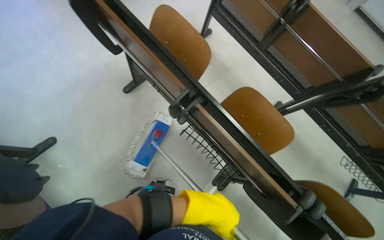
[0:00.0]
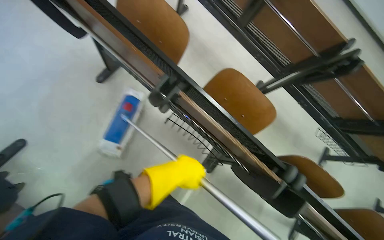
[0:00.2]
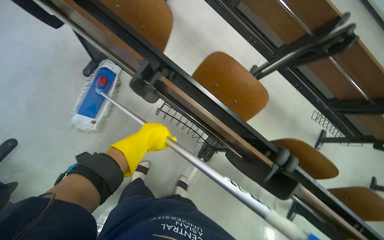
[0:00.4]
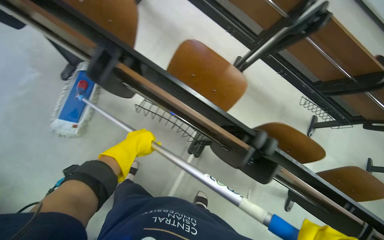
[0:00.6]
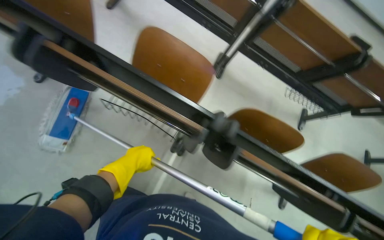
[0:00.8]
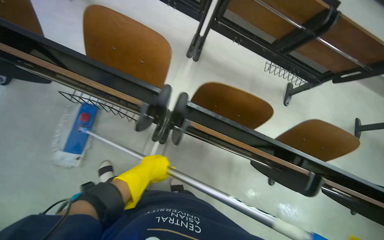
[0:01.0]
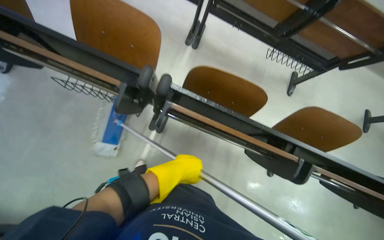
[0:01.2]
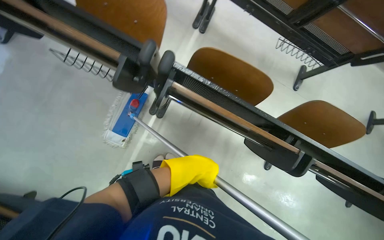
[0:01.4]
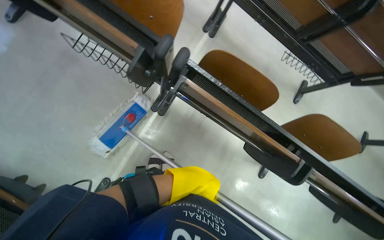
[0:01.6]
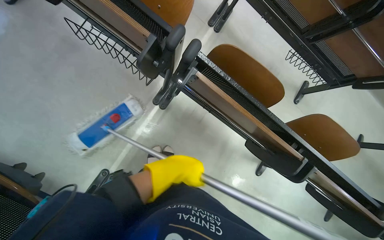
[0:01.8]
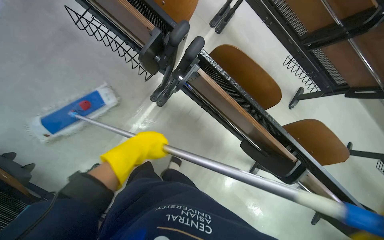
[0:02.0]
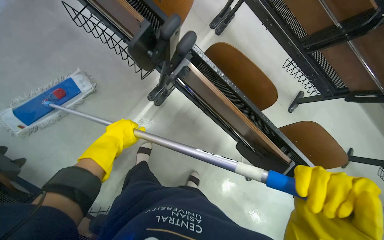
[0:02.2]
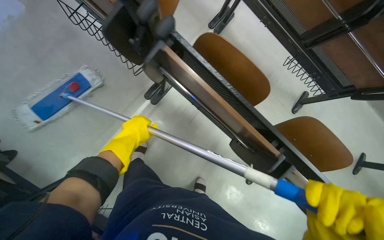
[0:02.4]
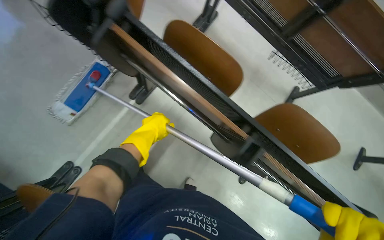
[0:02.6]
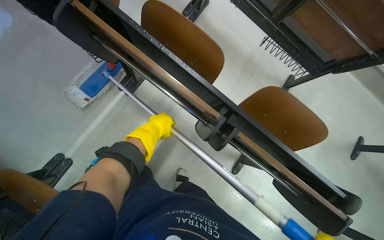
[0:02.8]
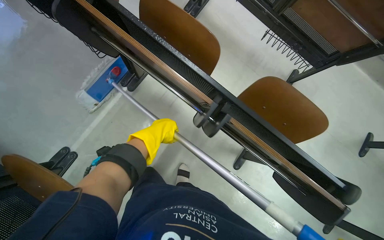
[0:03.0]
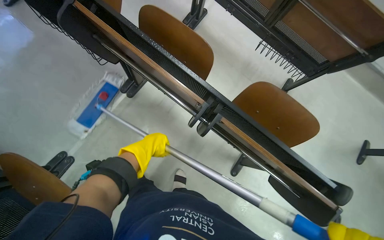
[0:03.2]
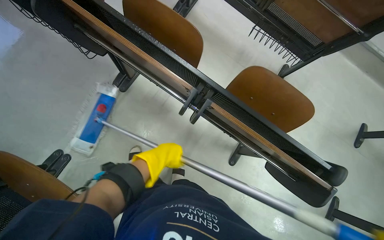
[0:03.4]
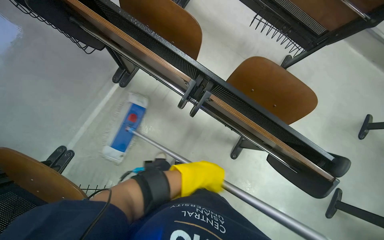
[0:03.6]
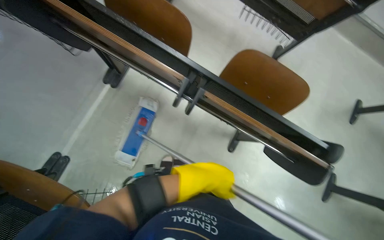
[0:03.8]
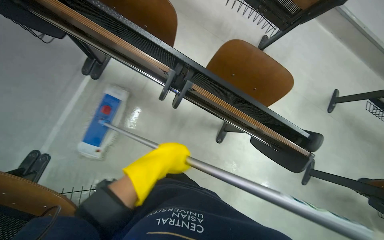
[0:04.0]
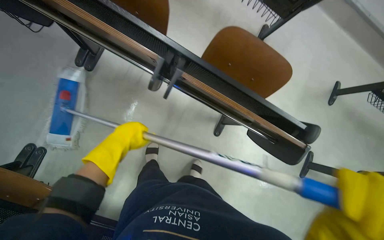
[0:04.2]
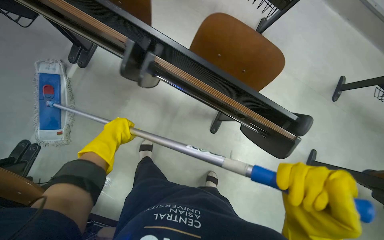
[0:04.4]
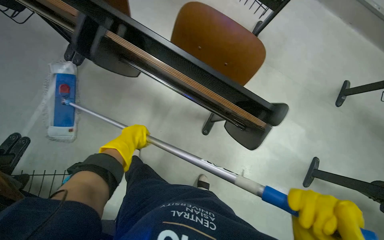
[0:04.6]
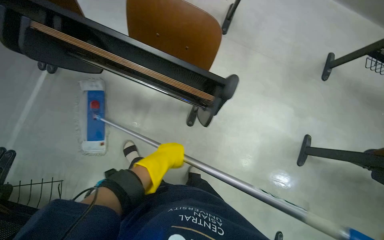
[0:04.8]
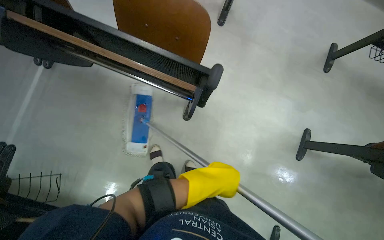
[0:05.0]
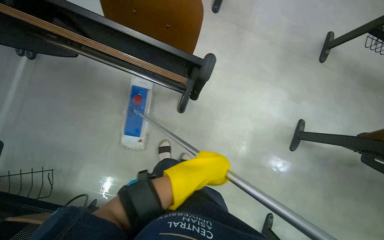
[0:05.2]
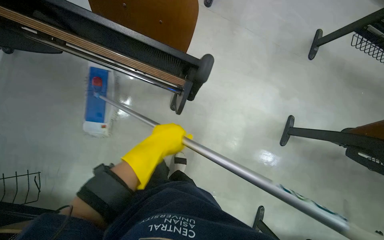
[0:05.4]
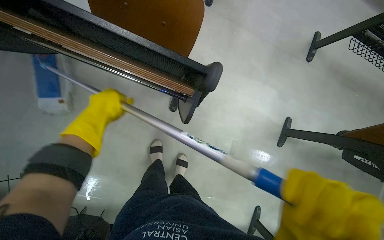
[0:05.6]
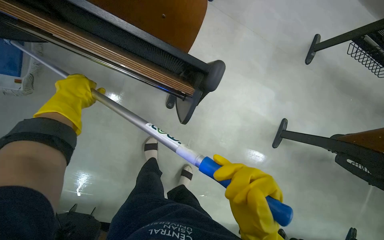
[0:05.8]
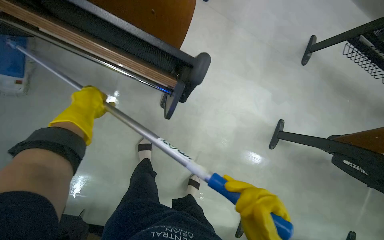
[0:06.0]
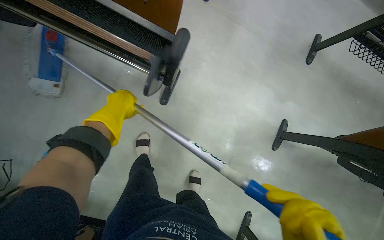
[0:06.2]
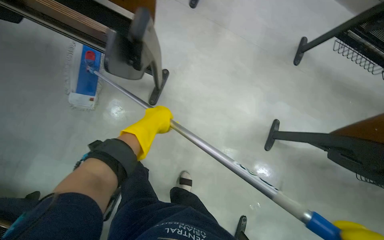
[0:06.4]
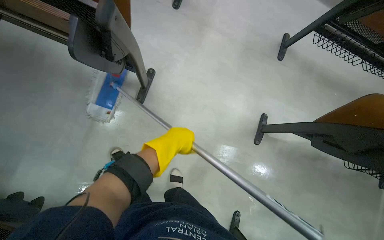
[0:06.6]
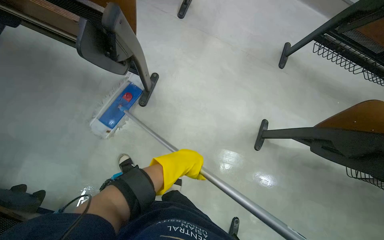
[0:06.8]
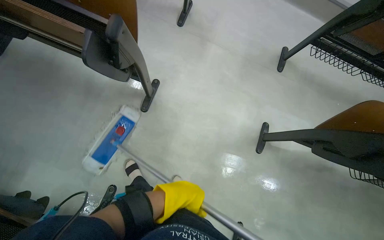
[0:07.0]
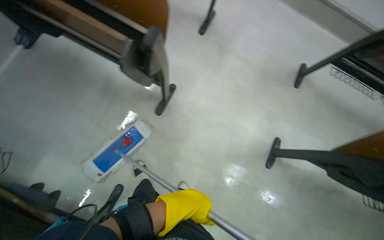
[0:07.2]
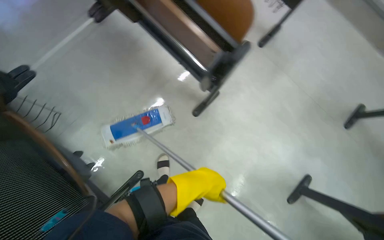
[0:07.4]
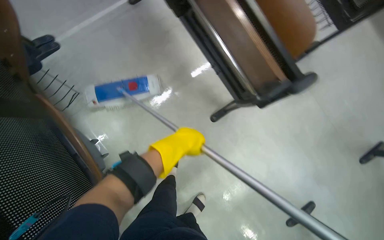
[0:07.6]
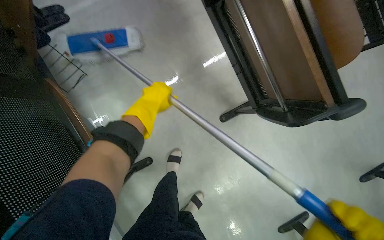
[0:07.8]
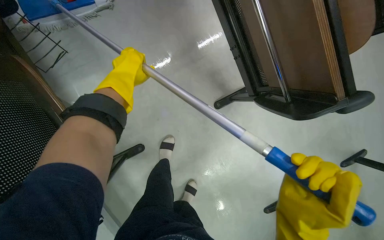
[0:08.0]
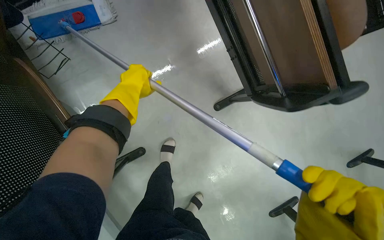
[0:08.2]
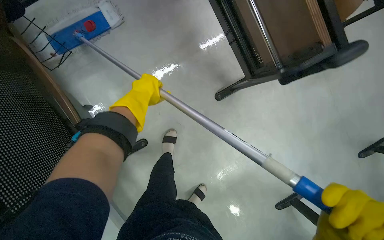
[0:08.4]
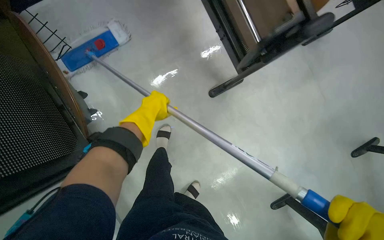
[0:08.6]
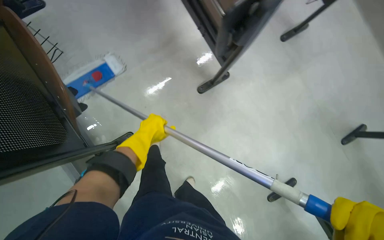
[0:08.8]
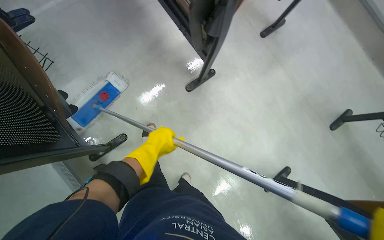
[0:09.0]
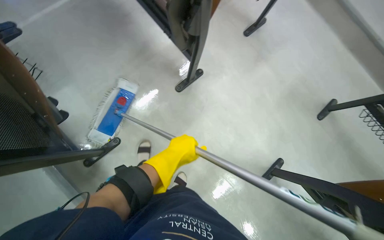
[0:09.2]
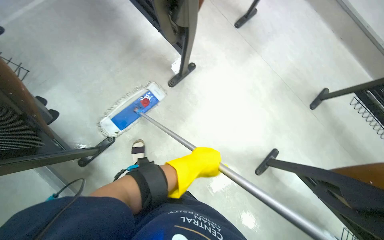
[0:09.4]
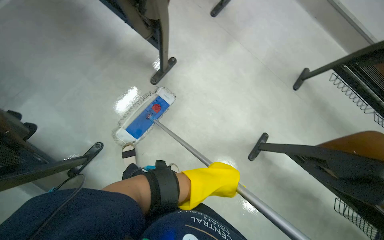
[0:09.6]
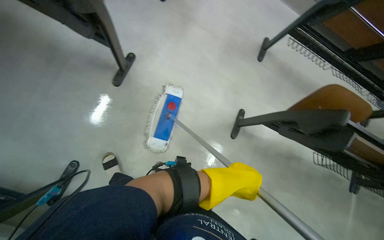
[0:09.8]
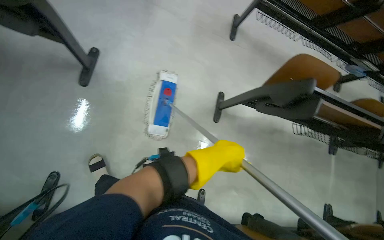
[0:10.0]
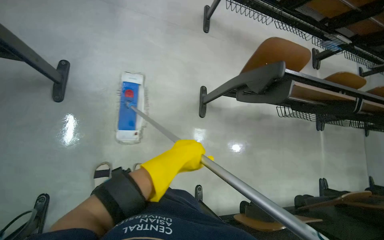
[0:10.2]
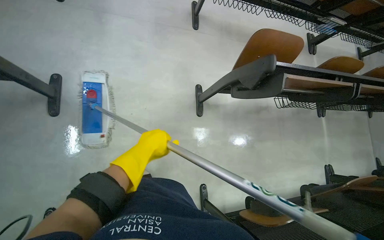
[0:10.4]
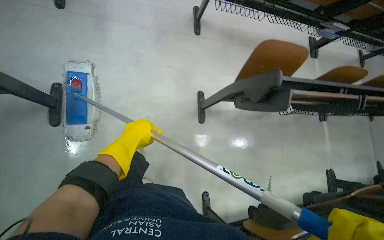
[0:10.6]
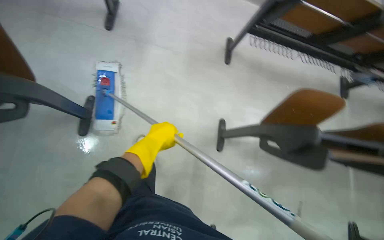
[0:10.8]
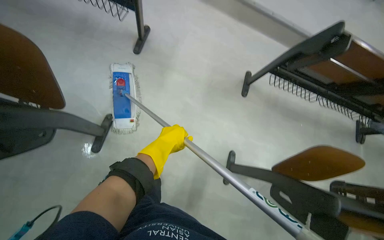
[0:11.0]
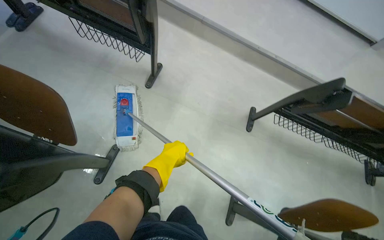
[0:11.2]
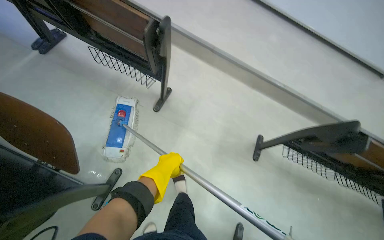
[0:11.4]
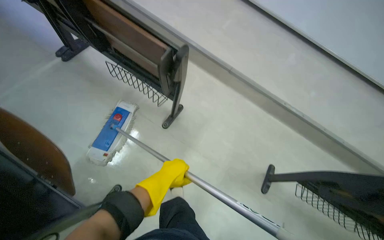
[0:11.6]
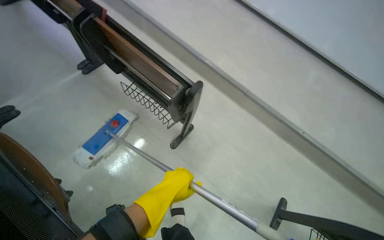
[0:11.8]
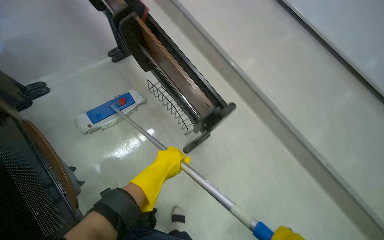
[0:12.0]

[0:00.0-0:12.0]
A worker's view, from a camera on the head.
Job: mopping floor.
The whole recording: Mopping building floor. The worker prepares the mop and mops the floor in the building hallway.
0:00.0 to 0:01.6: The camera is carried some 60 cm. The camera pitches downward, by some 15 degrees.
0:01.6 to 0:03.0: The wearer moves roughly 40 cm.
0:04.4 to 0:06.0: The left hand travels to the right and back again, about 60 cm each way.
0:06.0 to 0:07.6: The wearer looks roughly 35 degrees further to the left.
0:07.6 to 0:09.0: The left hand reaches roughly 15 cm up the picture, then returns.
0:09.0 to 0:10.4: The head turns to the right by about 55 degrees.
0:10.4 to 0:12.0: The camera travels some 1 m. The head turns to the left by roughly 50 degrees. The view tilts about 25 degrees upward.

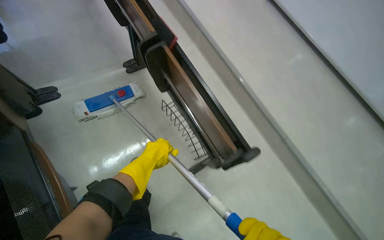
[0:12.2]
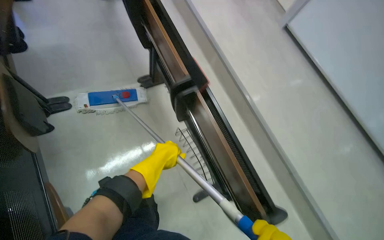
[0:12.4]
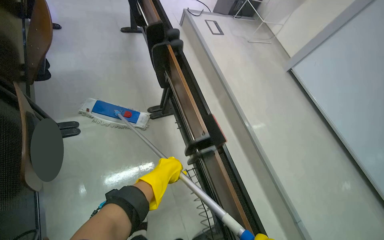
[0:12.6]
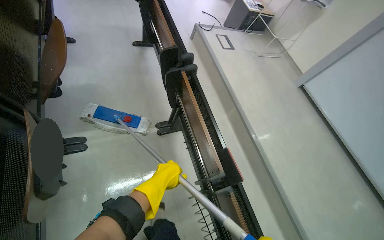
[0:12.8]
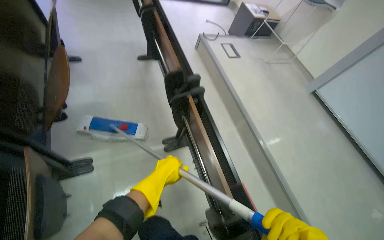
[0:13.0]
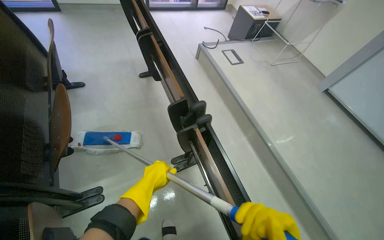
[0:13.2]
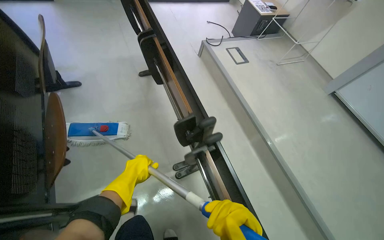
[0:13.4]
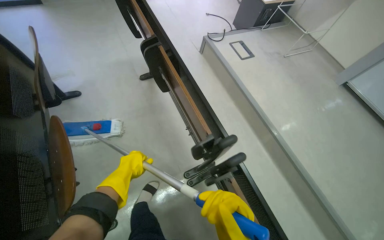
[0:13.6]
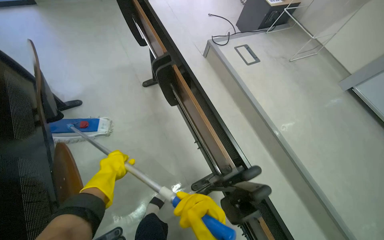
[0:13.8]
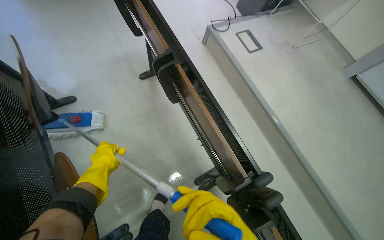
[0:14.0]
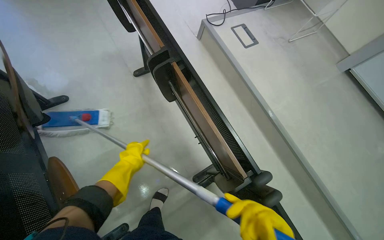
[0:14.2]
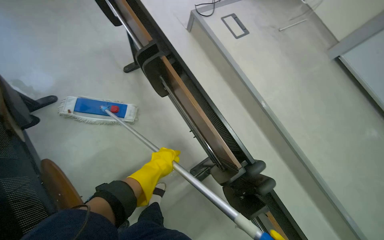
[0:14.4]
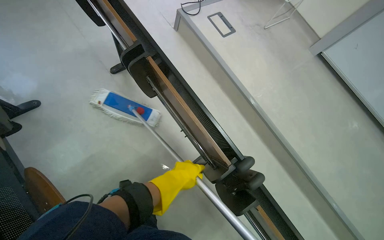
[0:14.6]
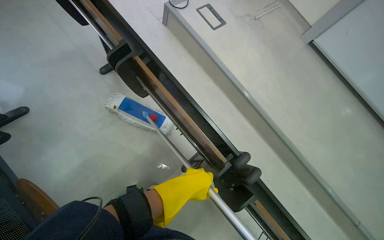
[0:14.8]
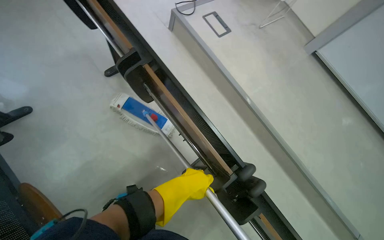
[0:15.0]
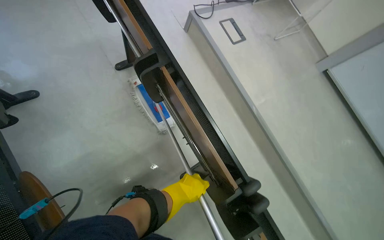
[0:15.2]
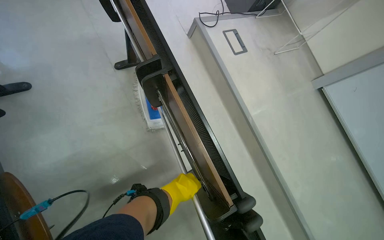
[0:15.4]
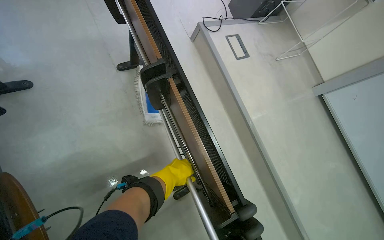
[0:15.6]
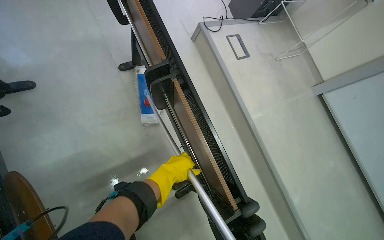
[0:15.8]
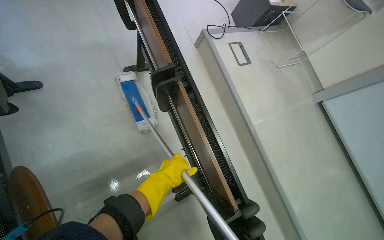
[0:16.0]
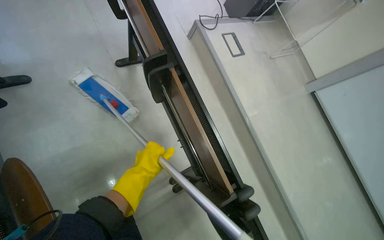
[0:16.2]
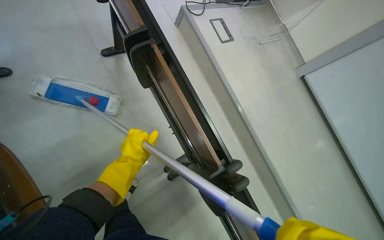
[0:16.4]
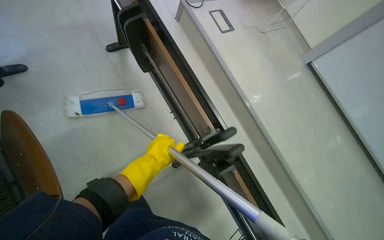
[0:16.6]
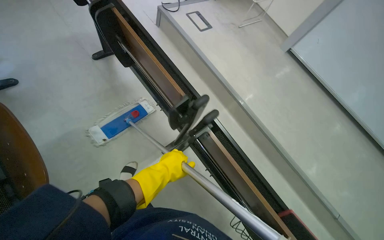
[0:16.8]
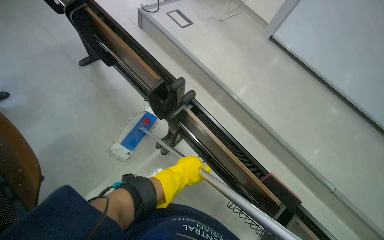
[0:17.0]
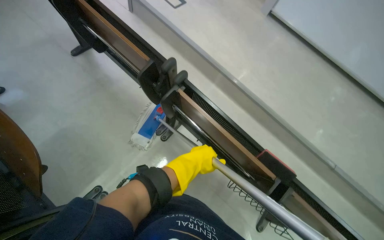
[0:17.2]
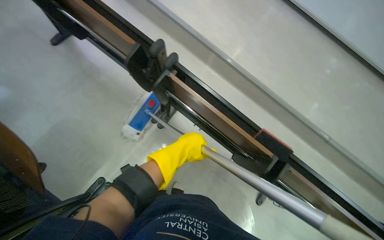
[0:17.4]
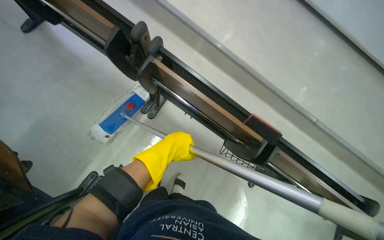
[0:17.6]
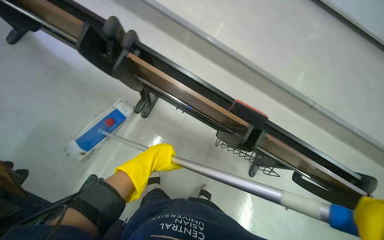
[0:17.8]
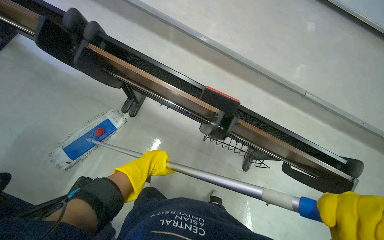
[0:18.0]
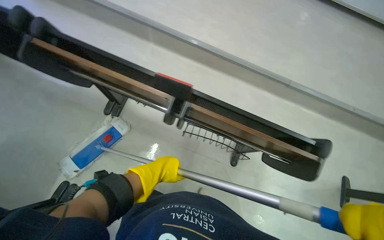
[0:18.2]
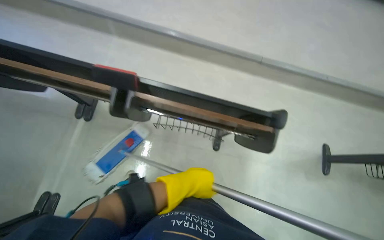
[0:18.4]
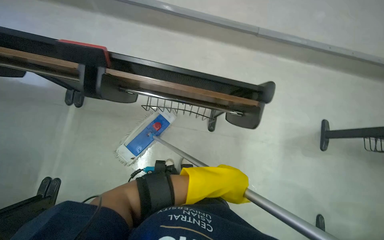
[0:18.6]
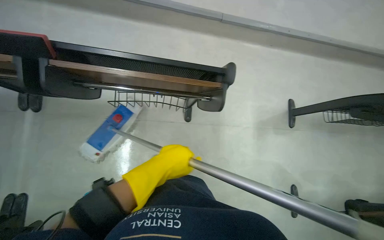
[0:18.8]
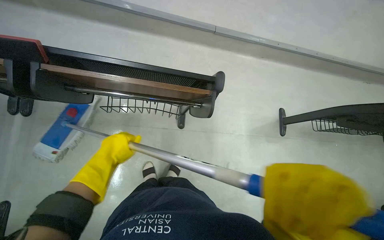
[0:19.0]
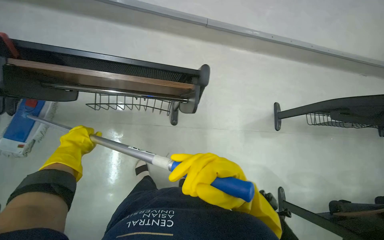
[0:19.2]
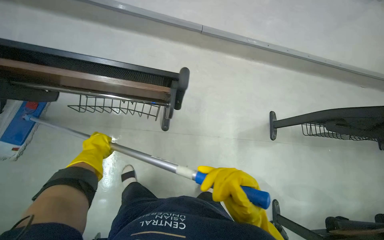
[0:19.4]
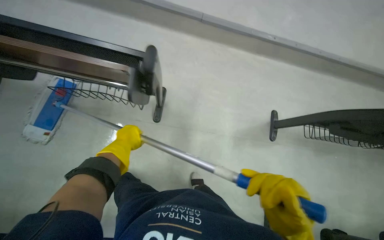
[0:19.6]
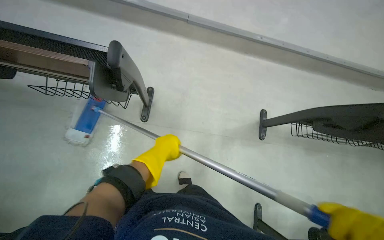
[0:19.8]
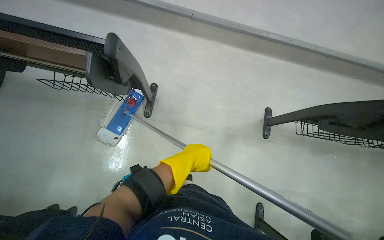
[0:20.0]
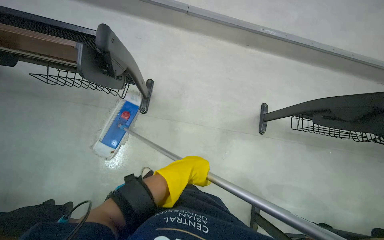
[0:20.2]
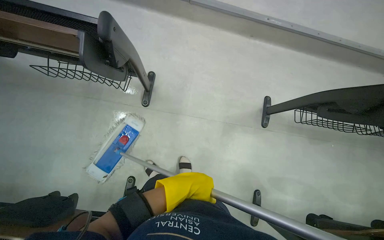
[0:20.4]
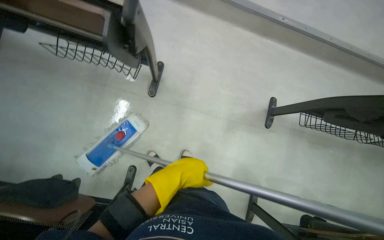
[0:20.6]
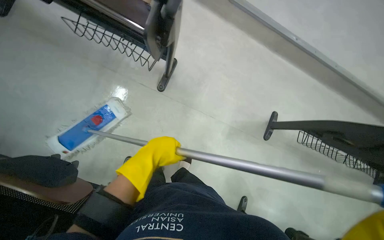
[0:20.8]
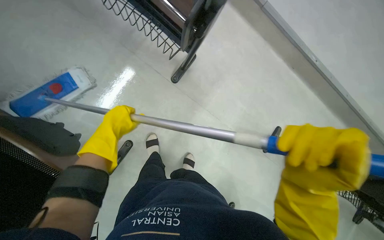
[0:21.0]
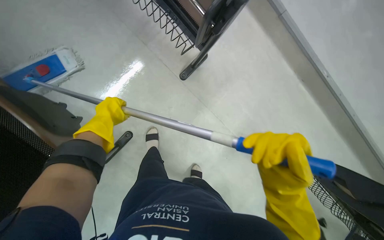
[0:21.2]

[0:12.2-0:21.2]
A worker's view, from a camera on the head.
Job: mopping floor.
The whole recording: Mopping building floor. The worker prepares the mop and mops the floor in the building hallway.
0:12.2 to 0:13.8: The wearer moves some 1 m.
0:13.8 to 0:15.2: The left hand heads to the right, covering roughly 20 cm.
0:15.2 to 0:16.6: The left hand travels nearer to the camera by about 10 cm.
0:16.6 to 0:18.2: The camera travels about 60 cm. Everything in view rotates some 35 degrees counterclockwise.
0:18.2 to 0:19.8: The head travels some 60 cm.
0:19.8 to 0:21.2: The scene rotates clockwise by about 35 degrees.
